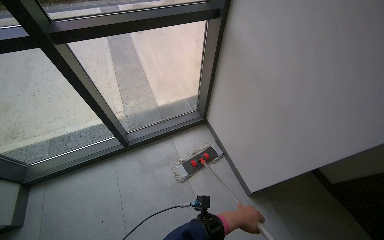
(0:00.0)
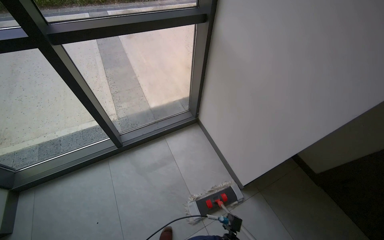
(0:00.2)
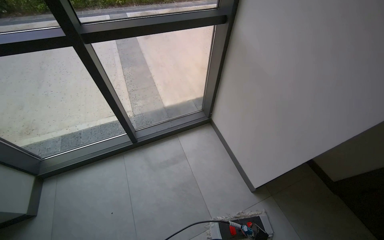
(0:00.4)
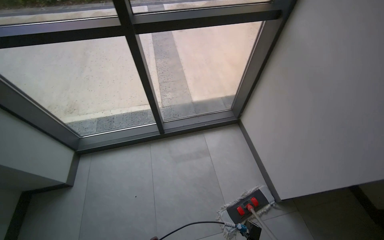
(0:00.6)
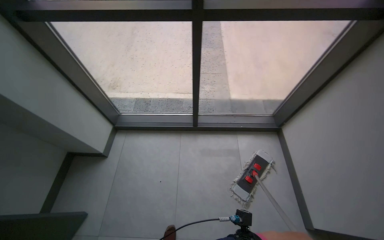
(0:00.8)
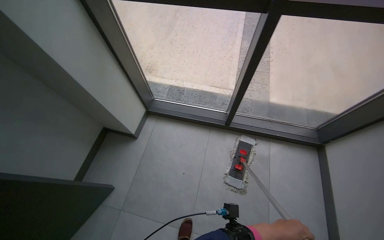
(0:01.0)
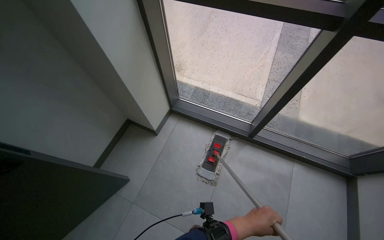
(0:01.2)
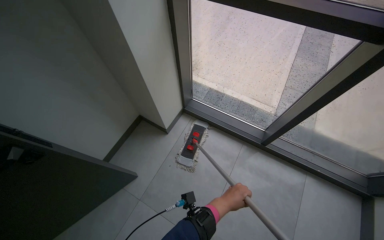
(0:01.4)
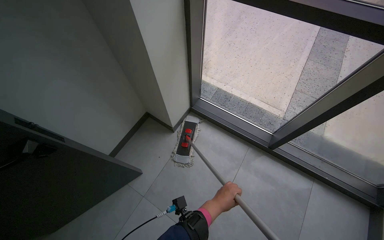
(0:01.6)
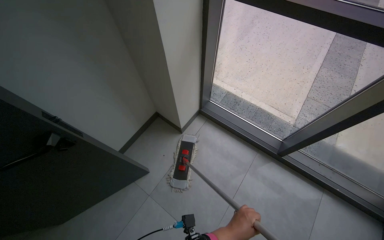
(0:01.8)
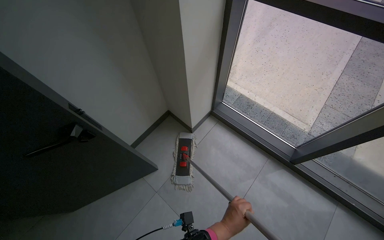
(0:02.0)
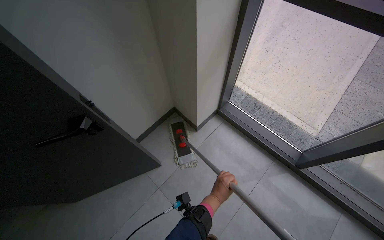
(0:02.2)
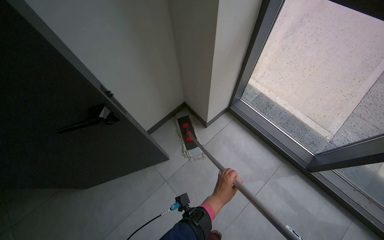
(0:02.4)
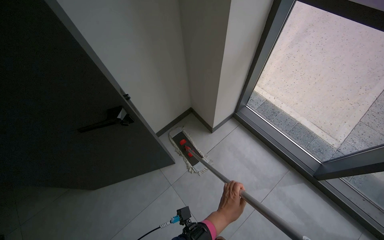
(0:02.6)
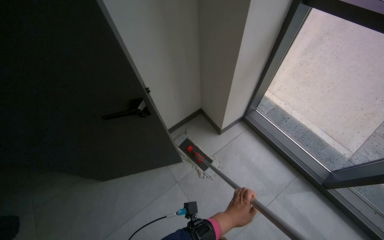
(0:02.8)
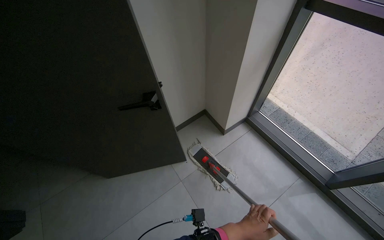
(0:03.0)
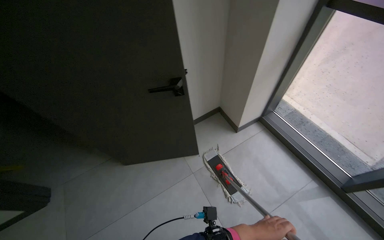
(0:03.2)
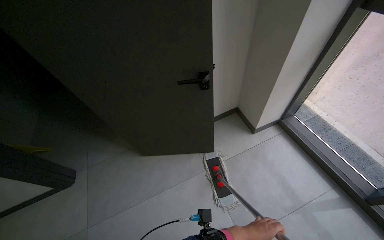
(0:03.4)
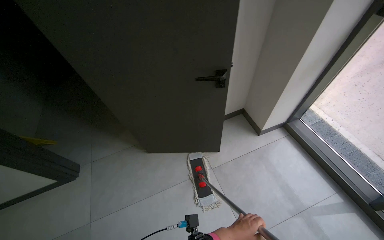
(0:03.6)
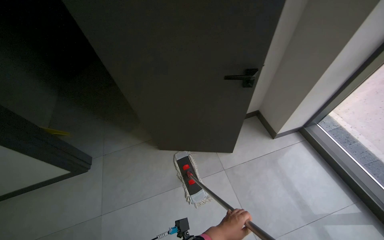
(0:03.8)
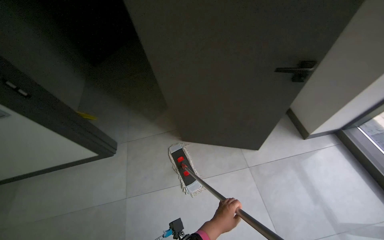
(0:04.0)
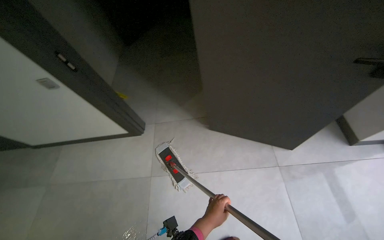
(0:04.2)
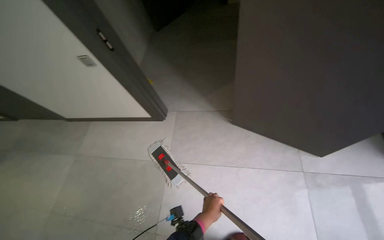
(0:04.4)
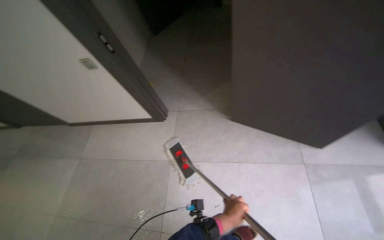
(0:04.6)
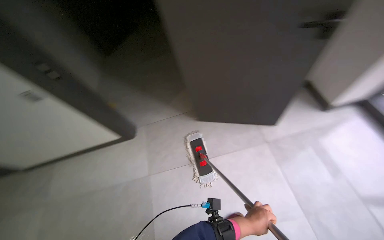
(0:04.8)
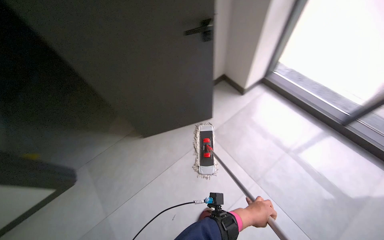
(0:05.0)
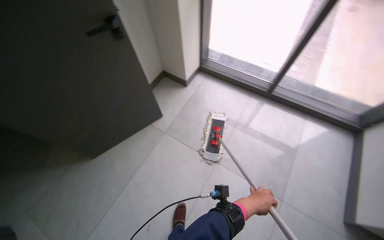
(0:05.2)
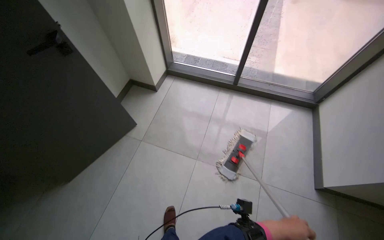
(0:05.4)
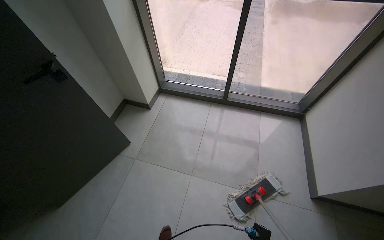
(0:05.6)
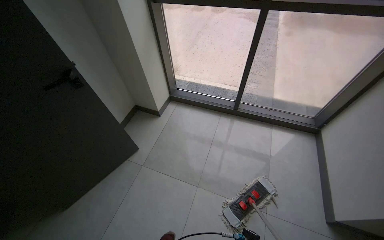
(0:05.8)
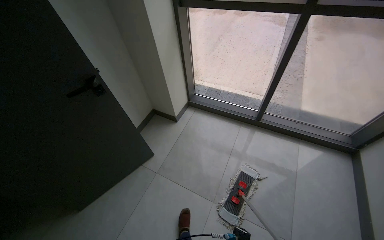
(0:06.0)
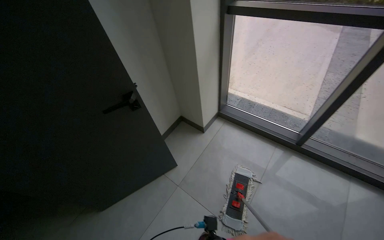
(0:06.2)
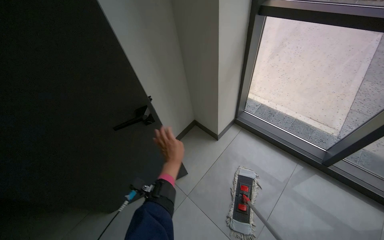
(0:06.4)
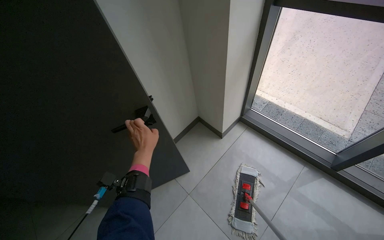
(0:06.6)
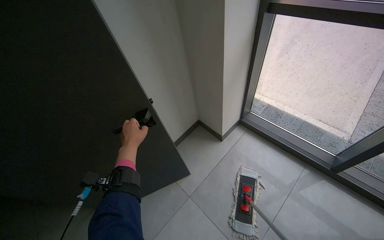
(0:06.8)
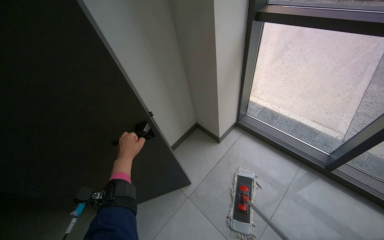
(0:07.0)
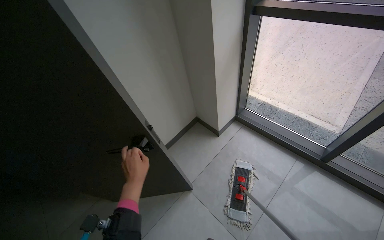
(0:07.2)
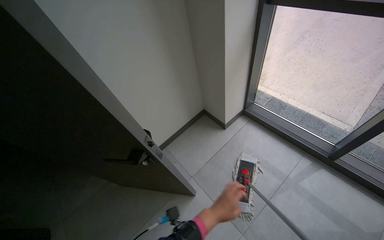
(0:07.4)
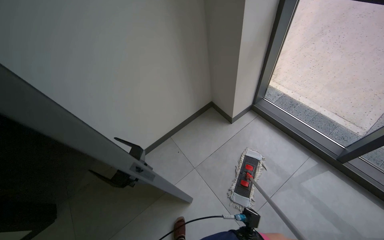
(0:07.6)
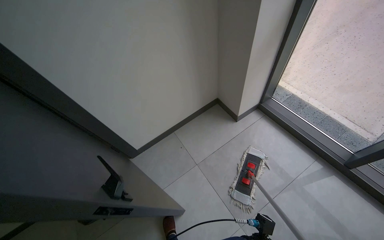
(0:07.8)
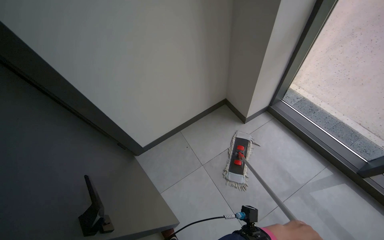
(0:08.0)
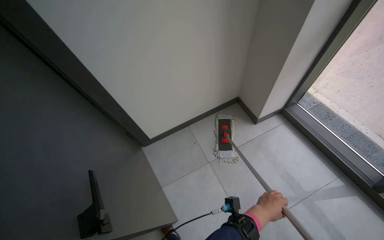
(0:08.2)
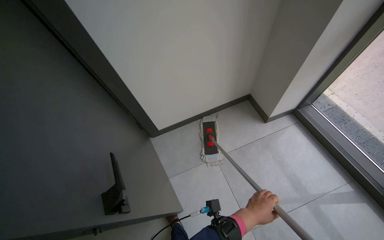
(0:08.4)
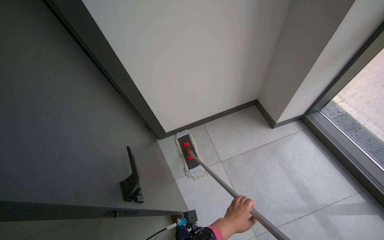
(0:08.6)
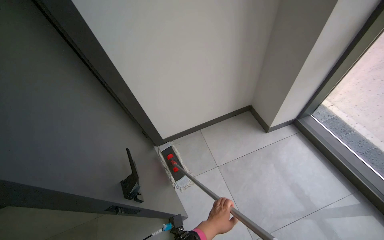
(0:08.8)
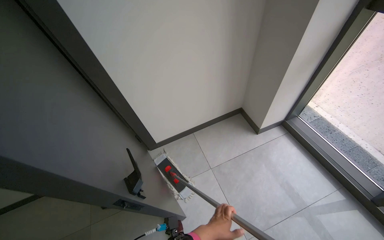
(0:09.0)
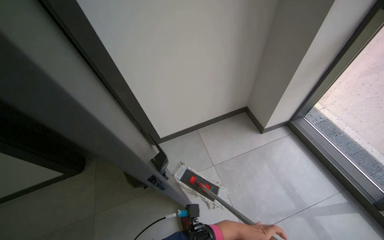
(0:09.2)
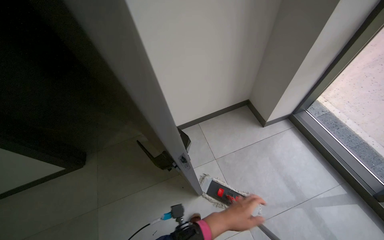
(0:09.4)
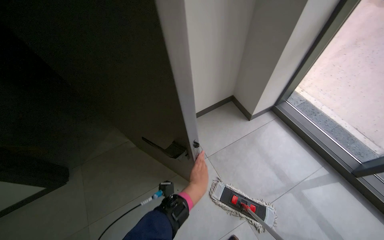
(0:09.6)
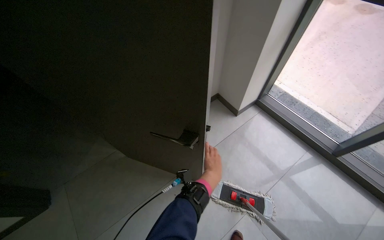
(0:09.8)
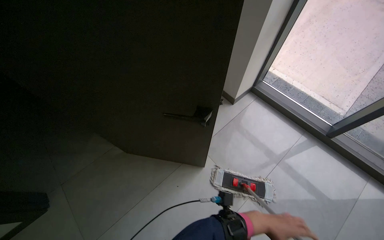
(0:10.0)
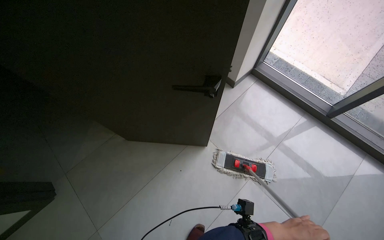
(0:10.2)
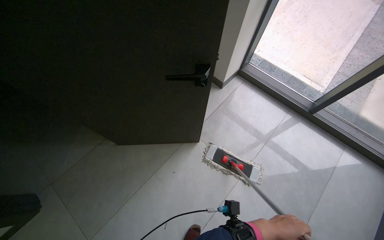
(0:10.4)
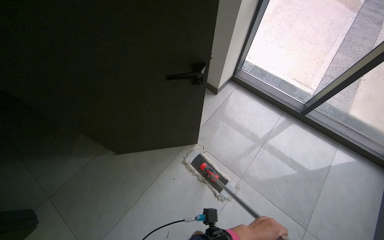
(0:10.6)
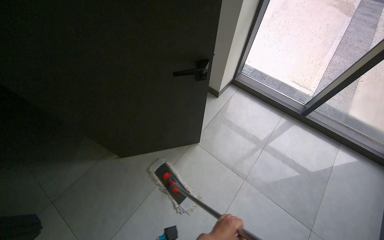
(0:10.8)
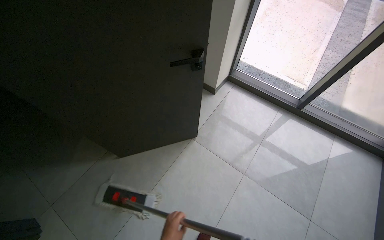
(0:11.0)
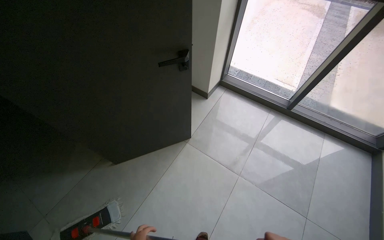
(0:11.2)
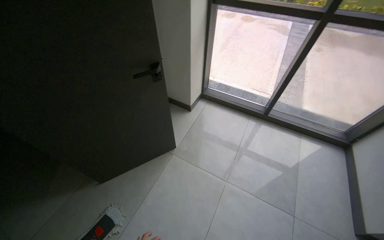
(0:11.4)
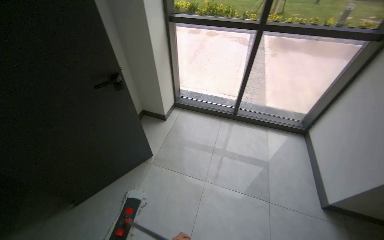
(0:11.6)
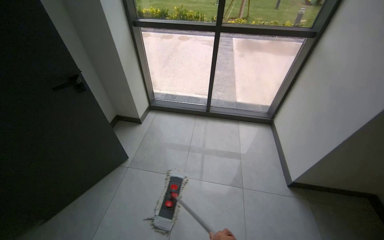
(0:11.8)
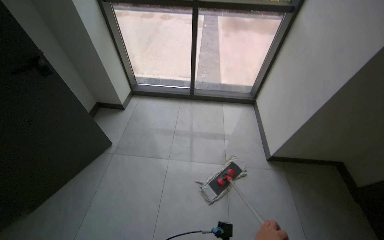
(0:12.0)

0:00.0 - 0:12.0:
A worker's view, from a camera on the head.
Job: mopping floor.
The whole recording: Mopping hallway floor. The worker mops various areas.
0:00.0 - 0:01.6: The wearer moves some 70 cm. The wearer's head swings about 55 degrees to the left.
0:01.6 - 0:03.0: The head rotates some 25 degrees to the left.
0:03.0 - 0:04.4: The camera travels approximately 60 cm. The wearer looks roughly 45 degrees further to the left.
0:04.4 - 0:06.0: The head turns to the right by approximately 45 degrees.
0:06.0 - 0:07.6: The head turns to the left by roughly 25 degrees.
0:09.0 - 0:10.4: The wearer's head swings about 25 degrees to the right.
0:10.4 - 0:12.0: The camera is carried some 60 cm. The wearer looks approximately 35 degrees further to the right. The camera pitches upward, by approximately 15 degrees.

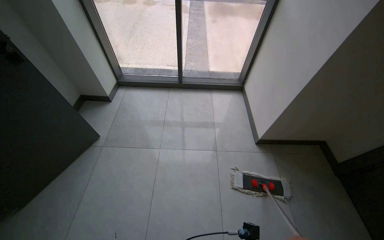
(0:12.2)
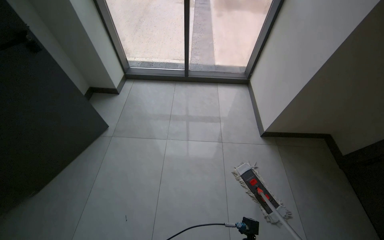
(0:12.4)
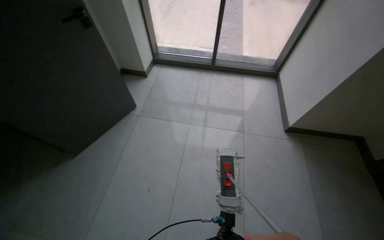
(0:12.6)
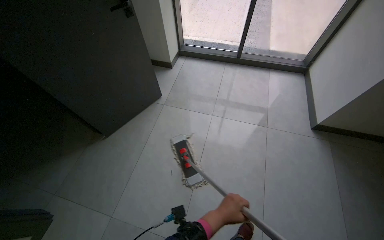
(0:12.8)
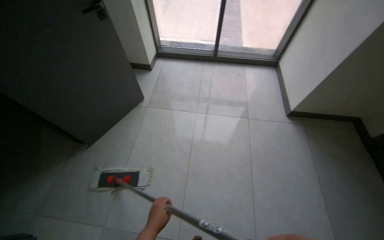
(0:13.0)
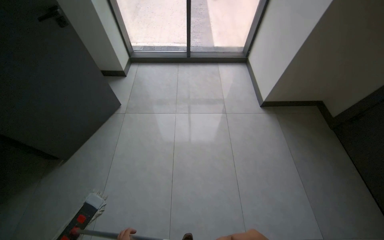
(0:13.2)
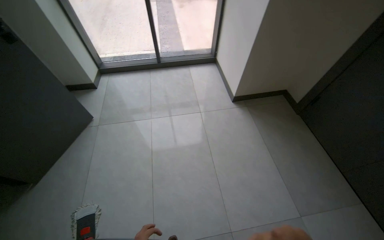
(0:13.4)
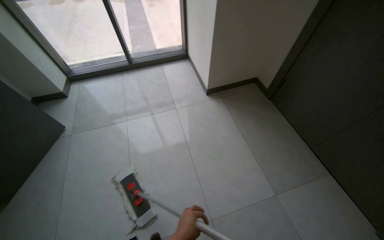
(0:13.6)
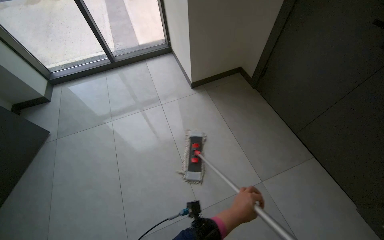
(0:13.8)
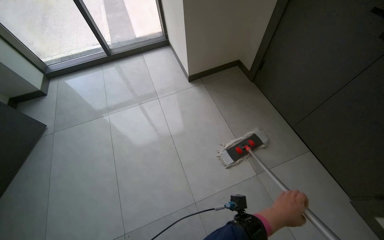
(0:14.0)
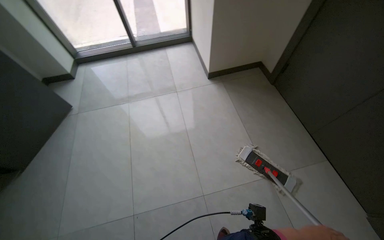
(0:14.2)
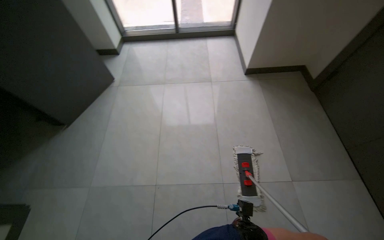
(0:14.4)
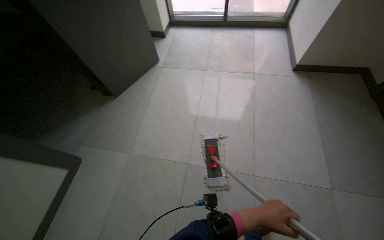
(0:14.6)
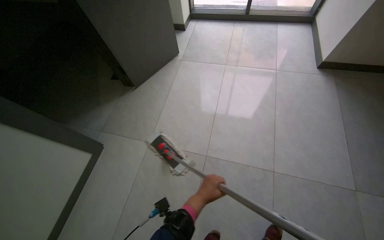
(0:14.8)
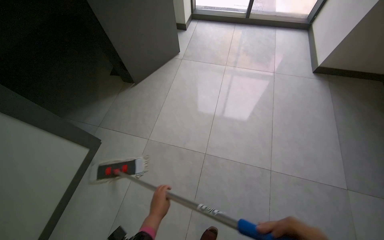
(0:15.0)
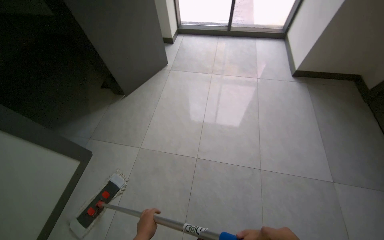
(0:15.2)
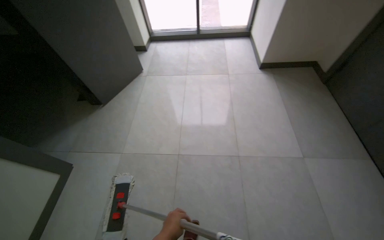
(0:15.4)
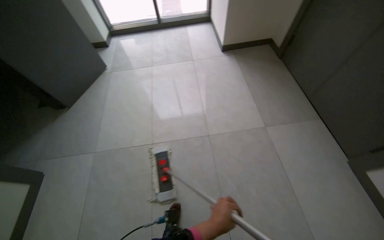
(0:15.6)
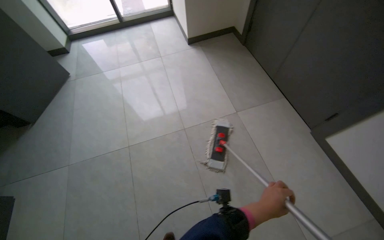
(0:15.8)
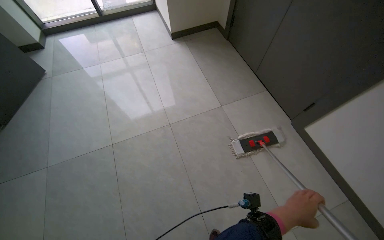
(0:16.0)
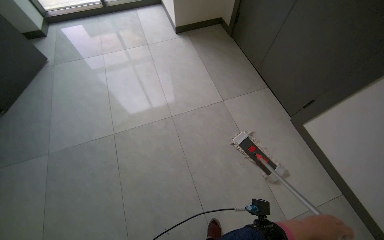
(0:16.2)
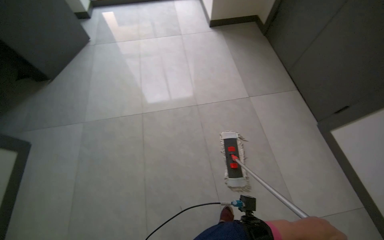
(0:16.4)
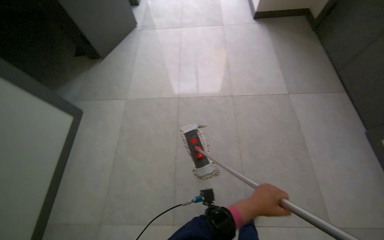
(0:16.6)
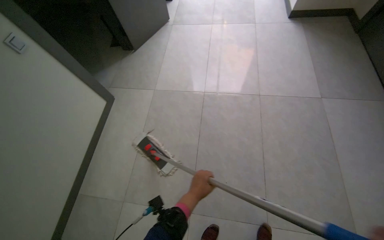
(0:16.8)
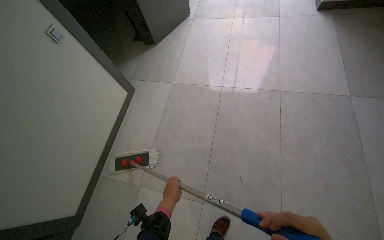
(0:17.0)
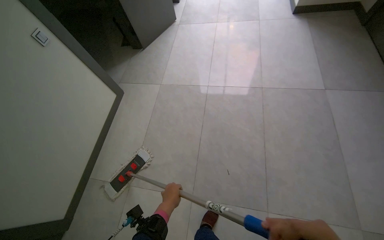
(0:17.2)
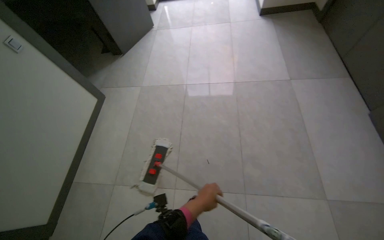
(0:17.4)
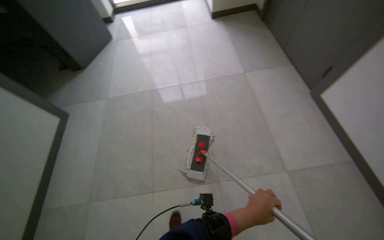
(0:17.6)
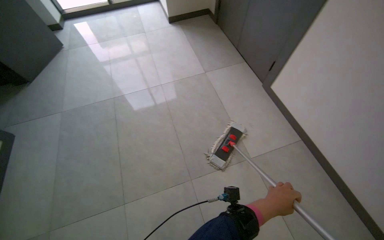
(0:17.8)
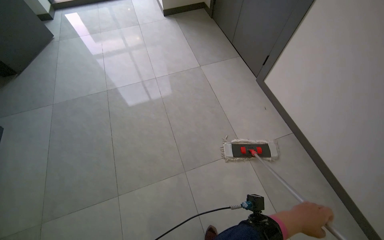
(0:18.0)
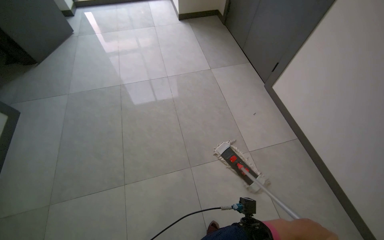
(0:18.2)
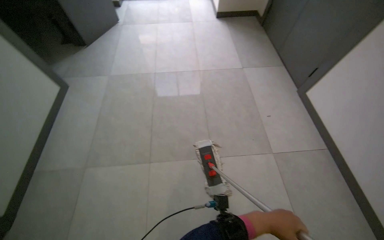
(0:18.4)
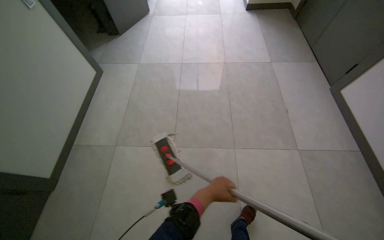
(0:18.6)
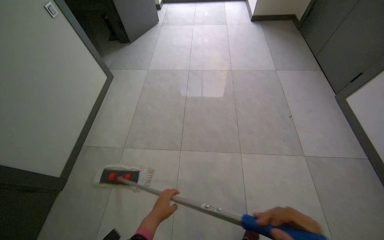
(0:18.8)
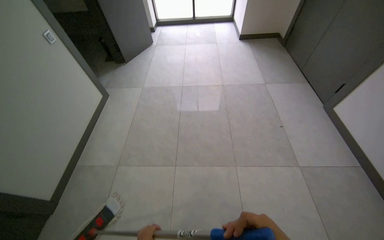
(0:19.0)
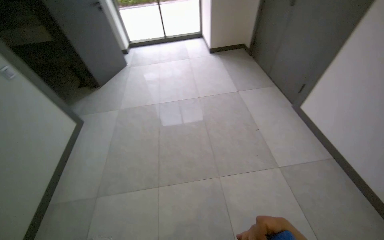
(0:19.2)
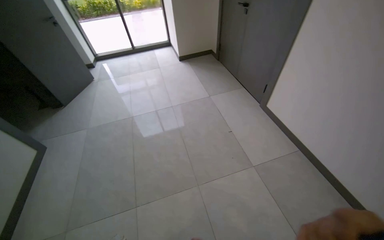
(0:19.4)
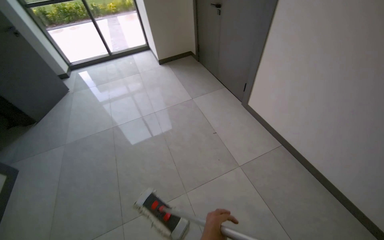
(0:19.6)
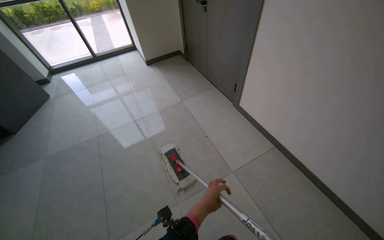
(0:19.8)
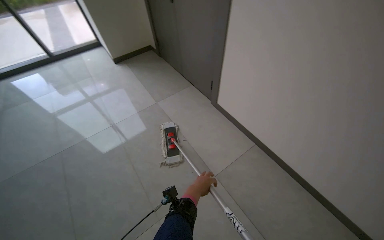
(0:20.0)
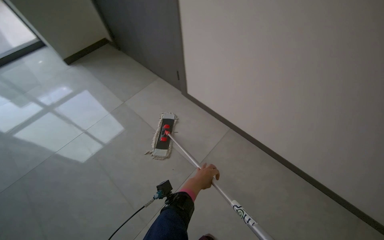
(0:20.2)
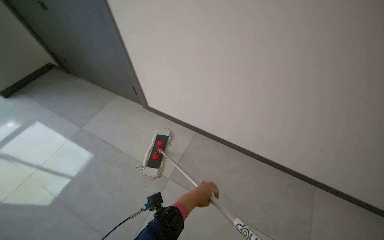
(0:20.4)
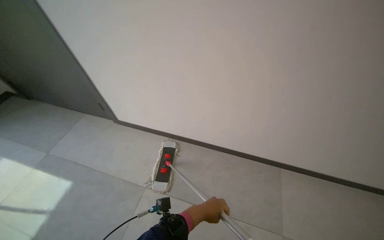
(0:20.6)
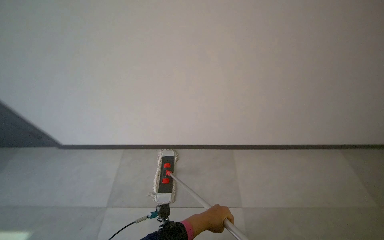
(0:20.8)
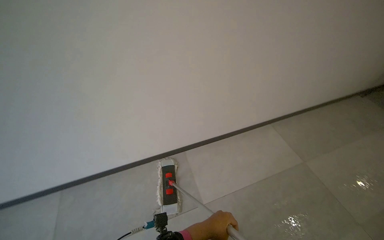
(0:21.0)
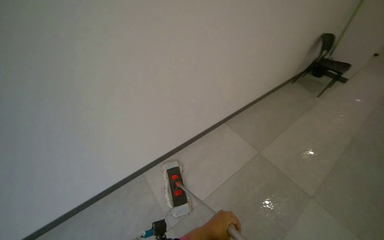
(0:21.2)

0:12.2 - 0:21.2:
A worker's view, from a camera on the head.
Job: mopping floor.
The whole recording: Mopping hallway floor. The worker mops various areas.
0:12.2 - 0:13.8: The wearer moves about 60 cm.
0:13.8 - 0:15.2: The wearer moves about 60 cm. The wearer's head swings approximately 35 degrees to the left.
0:15.2 - 0:16.6: The camera travels about 50 cm.
0:16.6 - 0:18.2: The camera is carried roughly 60 cm. The wearer's head swings approximately 15 degrees to the right.
0:18.2 - 0:19.8: The wearer looks roughly 15 degrees further upward.
0:19.8 - 0:21.2: The wearer moves roughly 1 m. The view tilts roughly 15 degrees upward.
